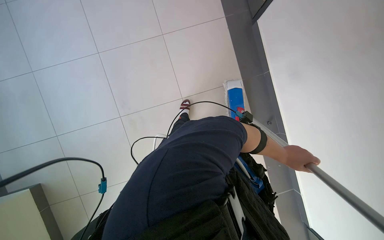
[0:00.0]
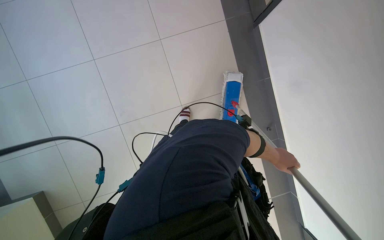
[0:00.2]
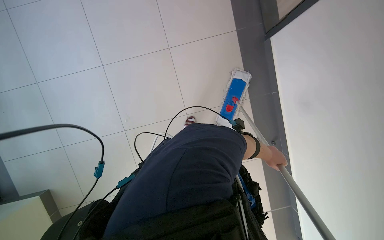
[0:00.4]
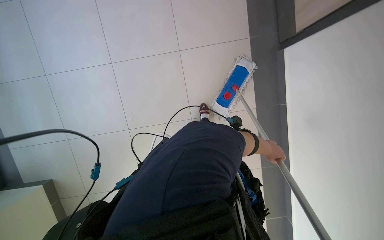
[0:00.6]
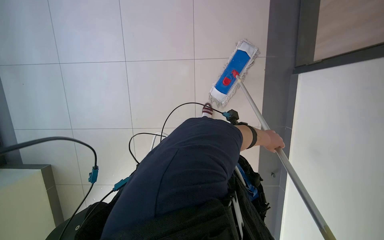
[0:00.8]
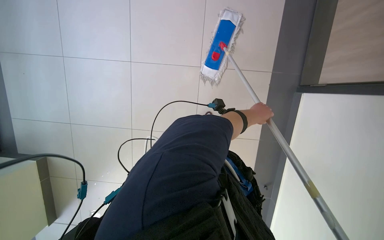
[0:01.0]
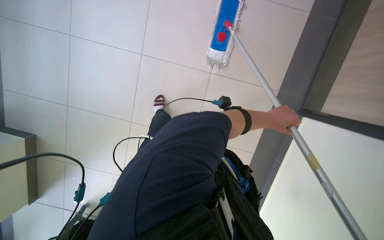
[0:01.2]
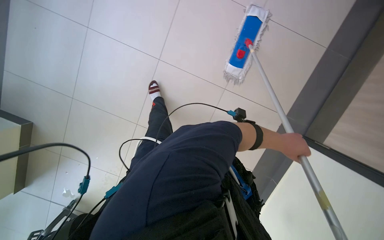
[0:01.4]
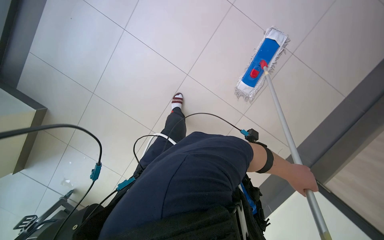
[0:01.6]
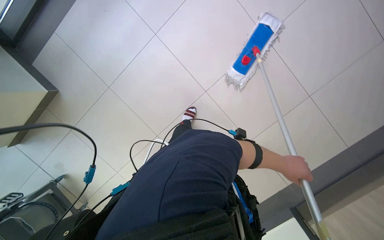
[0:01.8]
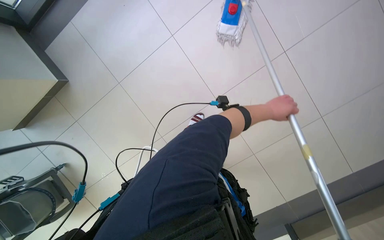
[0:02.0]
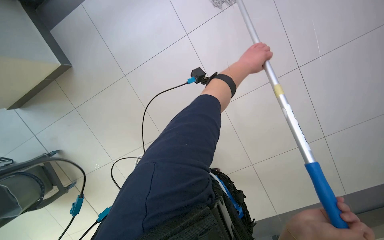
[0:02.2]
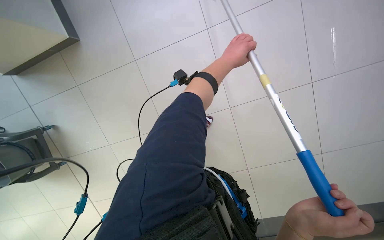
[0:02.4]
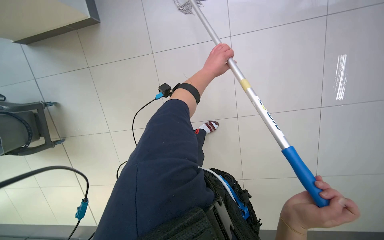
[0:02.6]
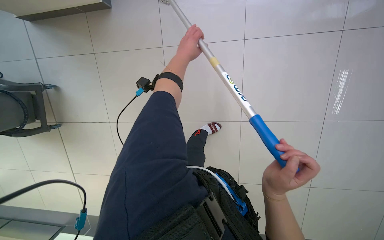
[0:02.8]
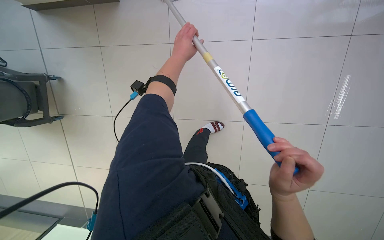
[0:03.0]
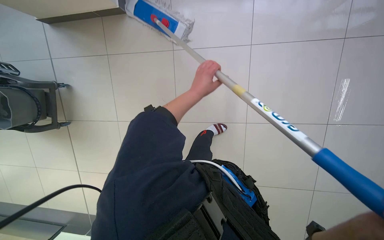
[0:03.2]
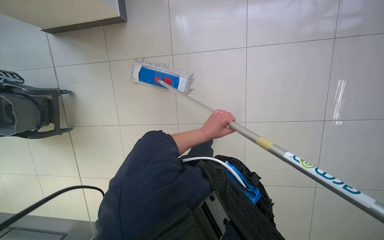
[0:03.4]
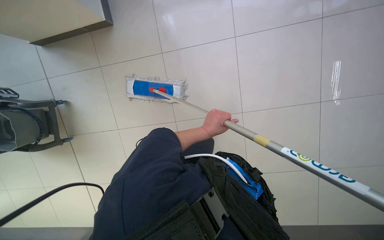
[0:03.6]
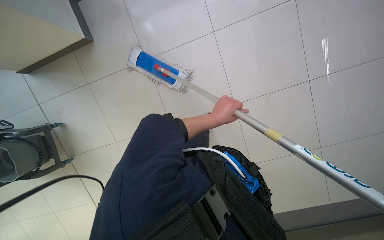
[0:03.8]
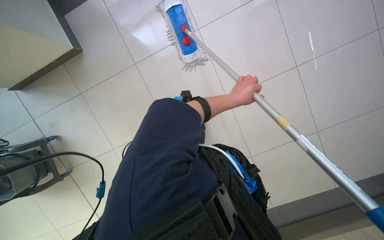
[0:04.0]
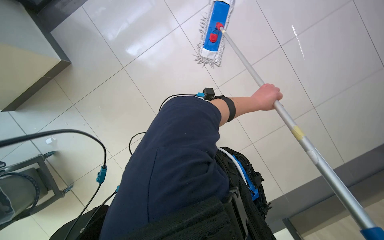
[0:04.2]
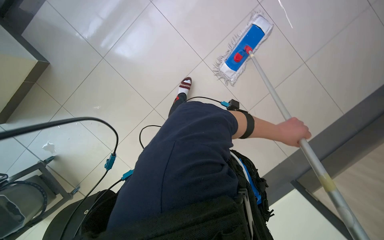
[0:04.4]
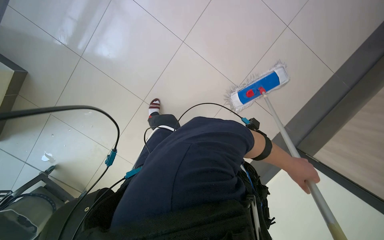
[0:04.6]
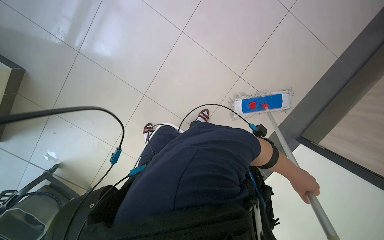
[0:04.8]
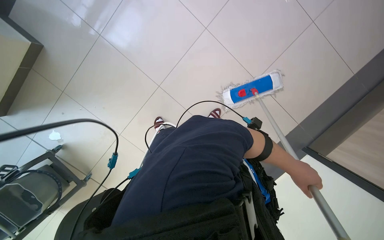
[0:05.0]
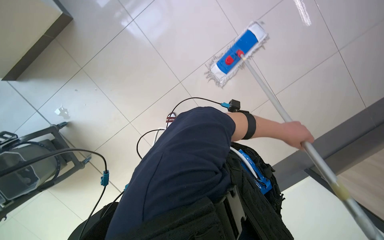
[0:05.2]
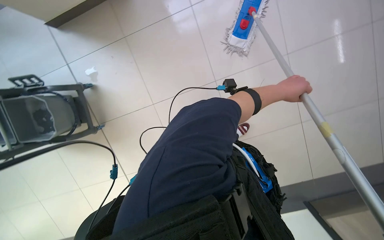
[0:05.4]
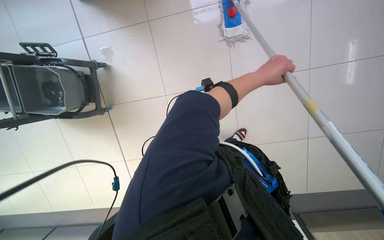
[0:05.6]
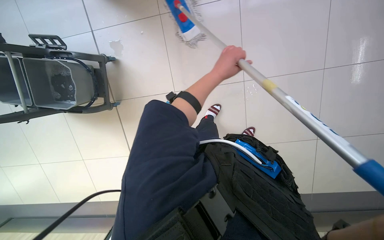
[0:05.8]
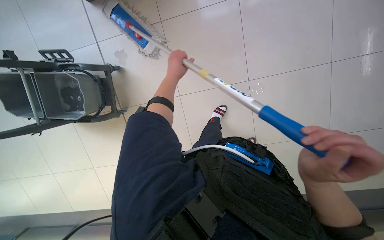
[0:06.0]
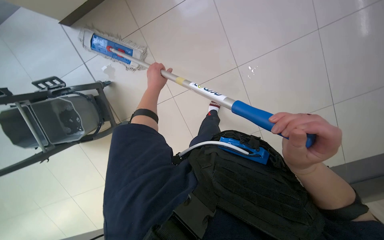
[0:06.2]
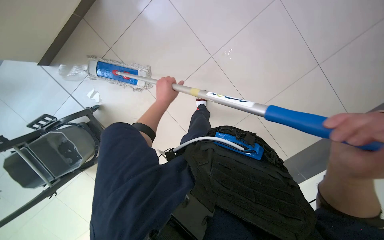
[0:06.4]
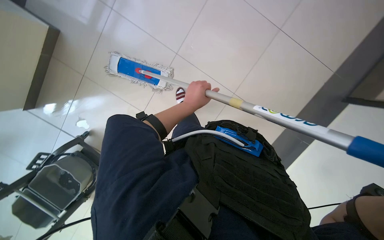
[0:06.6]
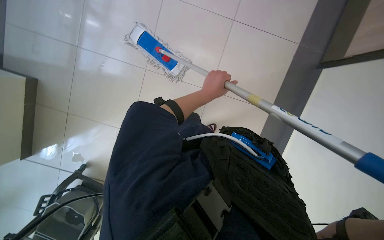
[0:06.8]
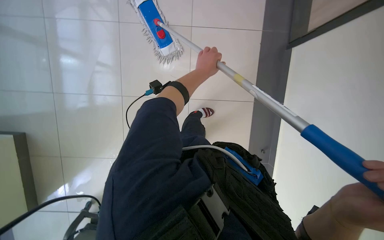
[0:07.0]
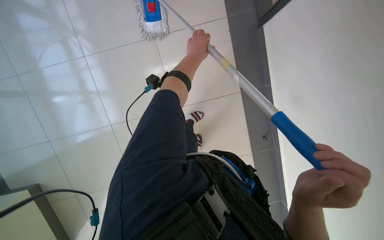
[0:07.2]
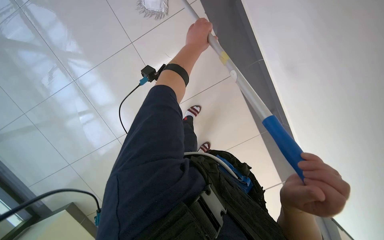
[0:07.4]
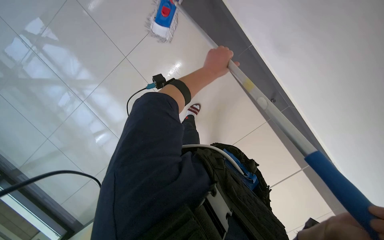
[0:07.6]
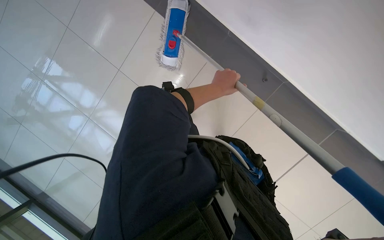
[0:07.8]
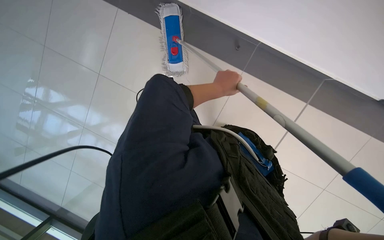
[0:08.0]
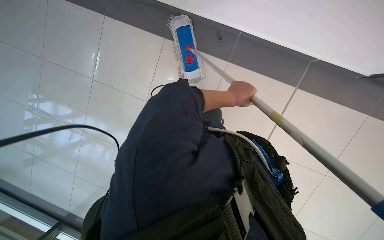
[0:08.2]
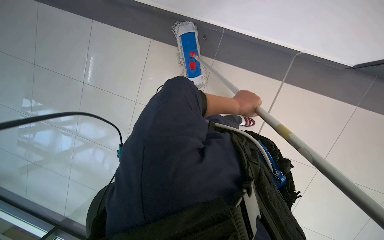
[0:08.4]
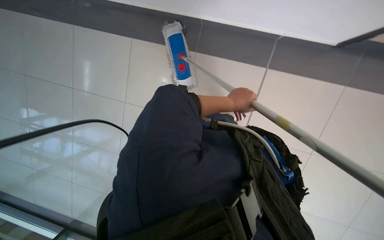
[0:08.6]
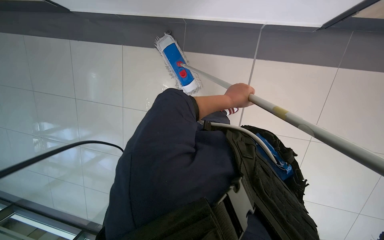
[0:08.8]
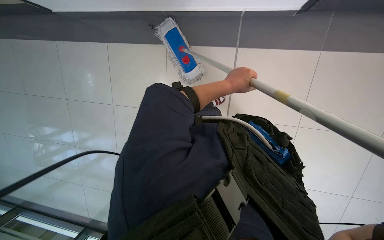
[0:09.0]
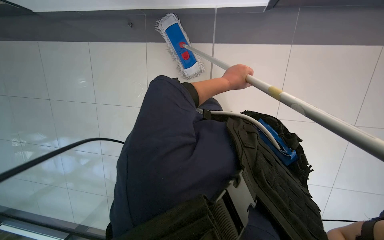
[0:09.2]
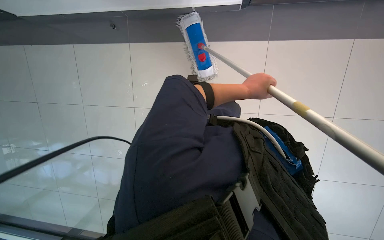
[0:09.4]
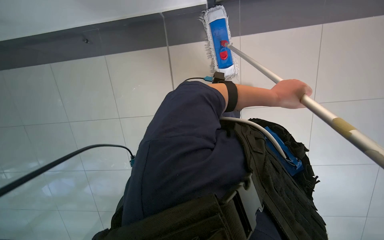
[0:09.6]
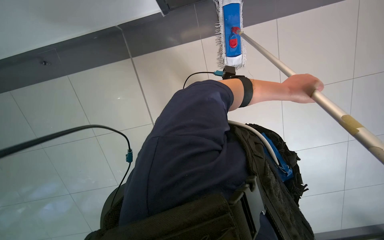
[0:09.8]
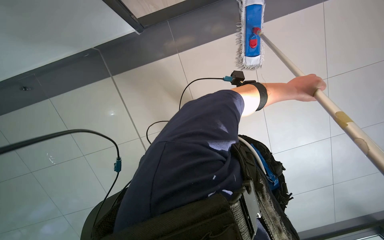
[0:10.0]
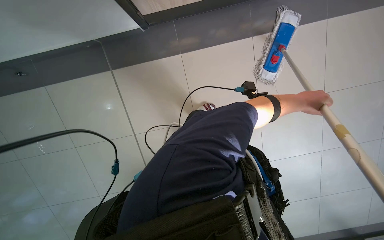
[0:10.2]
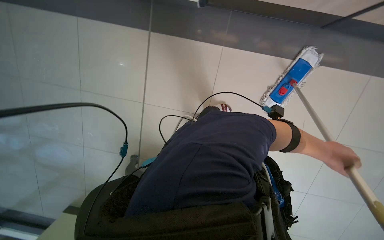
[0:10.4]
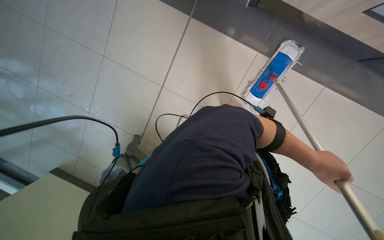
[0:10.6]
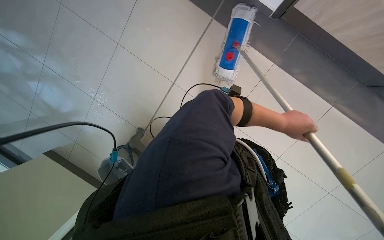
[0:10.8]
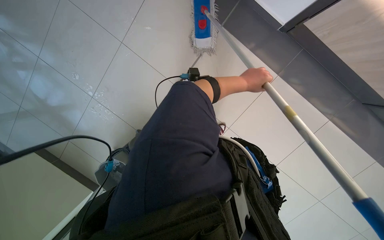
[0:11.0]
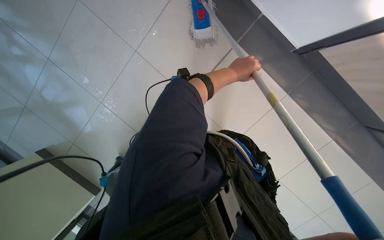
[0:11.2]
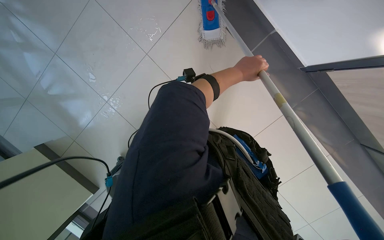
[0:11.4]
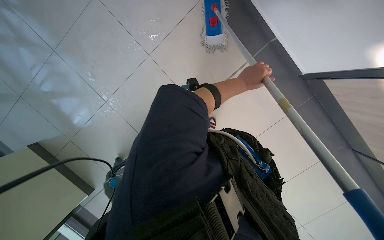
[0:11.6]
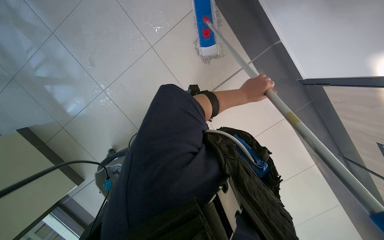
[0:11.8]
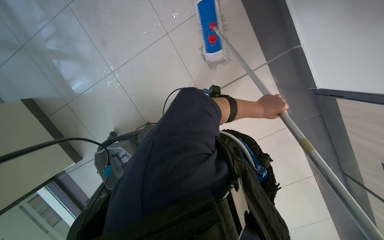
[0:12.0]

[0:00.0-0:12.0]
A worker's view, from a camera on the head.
Job: mopping floor.
The whole recording: Mopping tiled floor. The worker mops the tiled floor, occasionally moving the mop bucket and cleaning the mop head.
0:00.0 to 0:01.6: The head turns to the left by approximately 25 degrees. The left hand shifts approximately 10 cm nearer to the camera, and reaches some 25 cm up the picture, then returns.
0:01.6 to 0:03.0: The left hand goes some 40 cm up the picture, to the left and nearer to the camera.
0:03.0 to 0:04.4: The left hand is displaced to the right and down the picture by about 35 cm.
0:06.0 to 0:07.6: The wearer looks approximately 30 degrees further to the right.
0:07.6 to 0:09.0: The camera is aimed about 15 degrees further to the left. The left hand moves down the picture, some 10 cm.

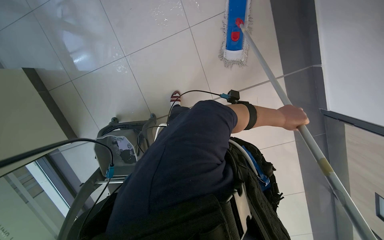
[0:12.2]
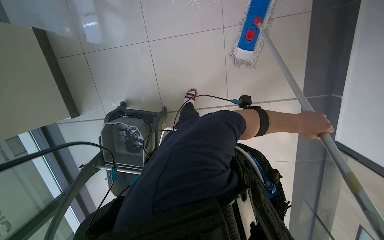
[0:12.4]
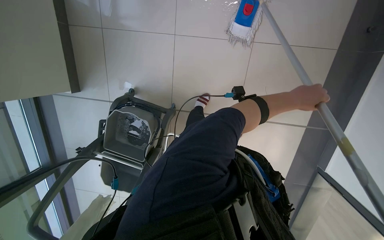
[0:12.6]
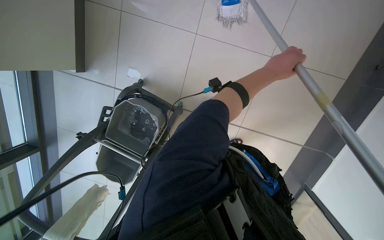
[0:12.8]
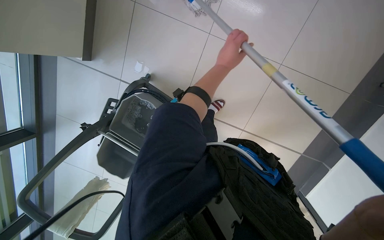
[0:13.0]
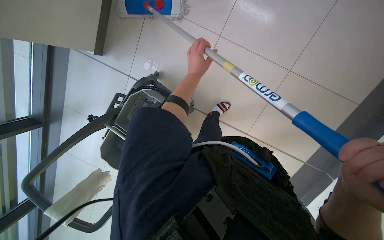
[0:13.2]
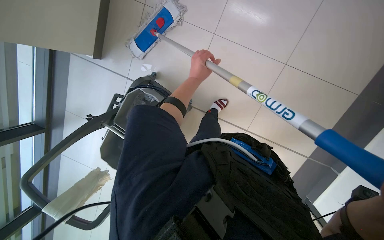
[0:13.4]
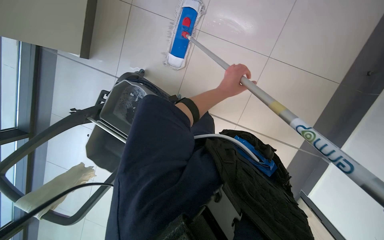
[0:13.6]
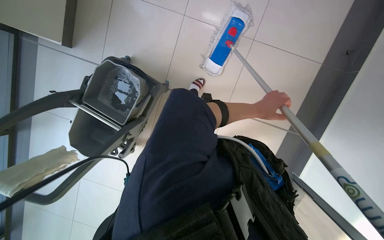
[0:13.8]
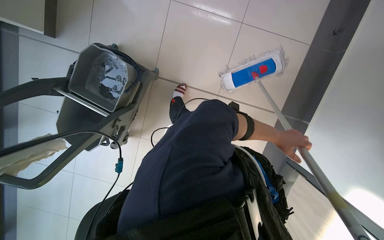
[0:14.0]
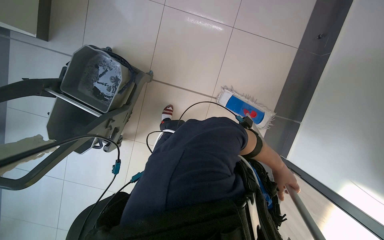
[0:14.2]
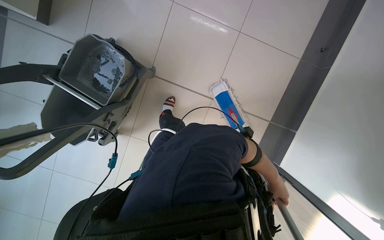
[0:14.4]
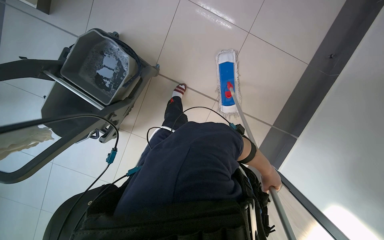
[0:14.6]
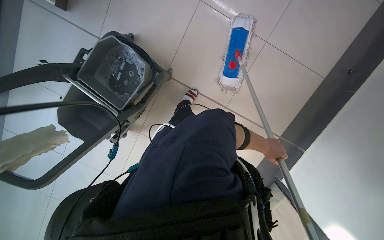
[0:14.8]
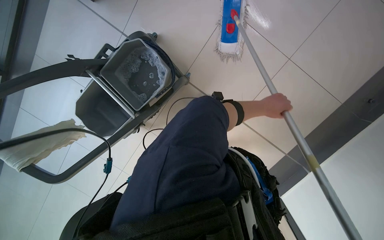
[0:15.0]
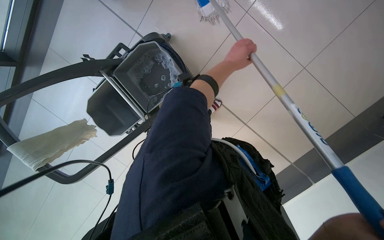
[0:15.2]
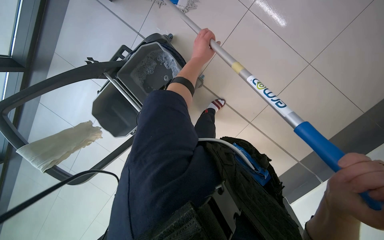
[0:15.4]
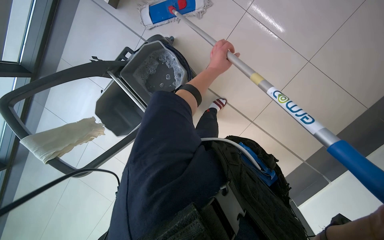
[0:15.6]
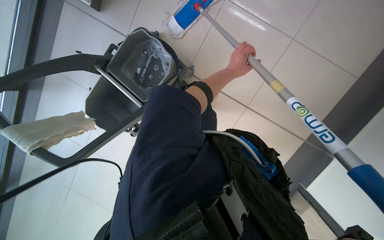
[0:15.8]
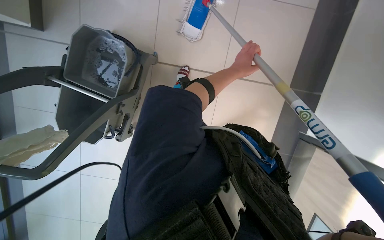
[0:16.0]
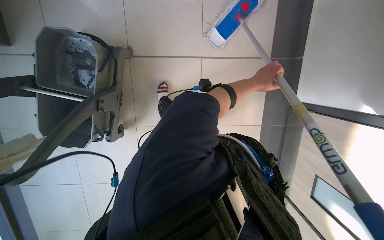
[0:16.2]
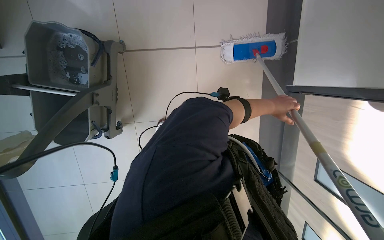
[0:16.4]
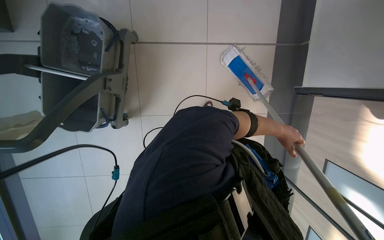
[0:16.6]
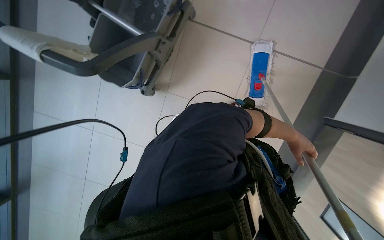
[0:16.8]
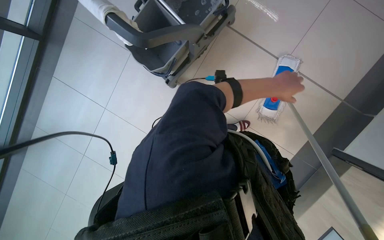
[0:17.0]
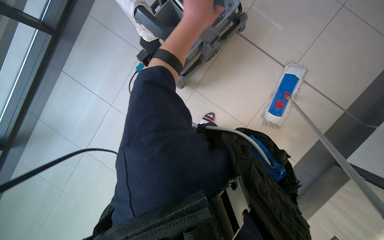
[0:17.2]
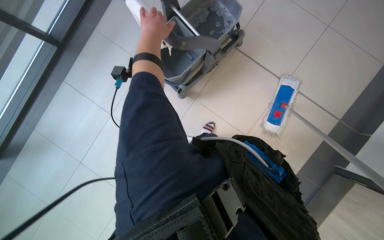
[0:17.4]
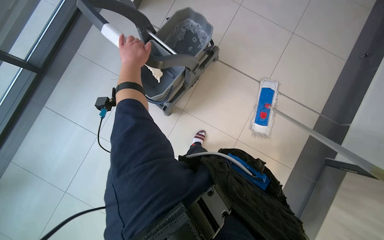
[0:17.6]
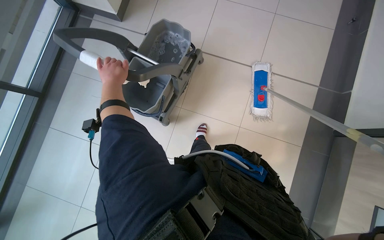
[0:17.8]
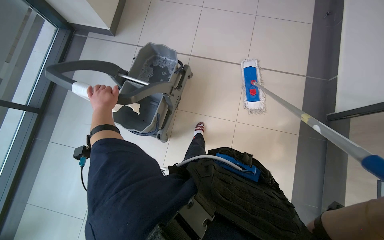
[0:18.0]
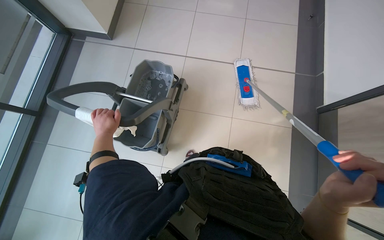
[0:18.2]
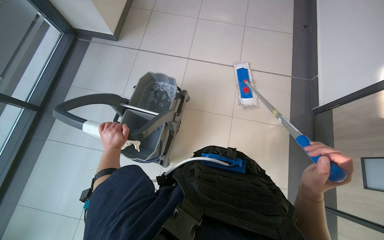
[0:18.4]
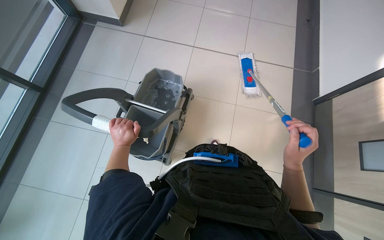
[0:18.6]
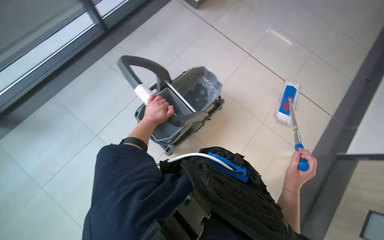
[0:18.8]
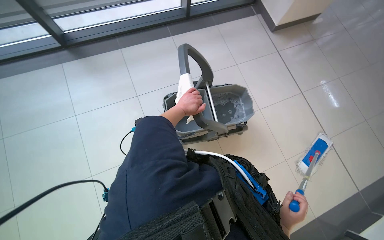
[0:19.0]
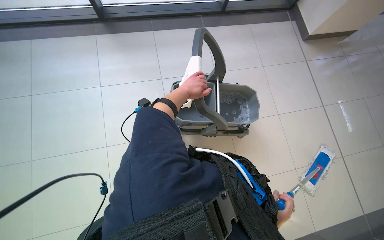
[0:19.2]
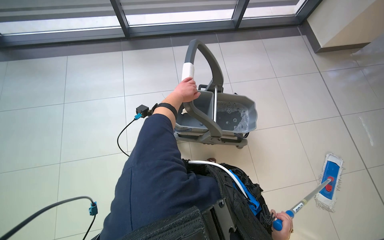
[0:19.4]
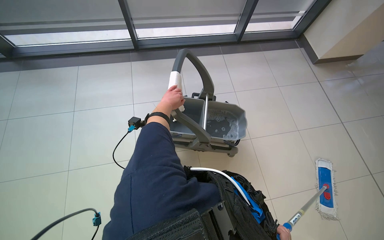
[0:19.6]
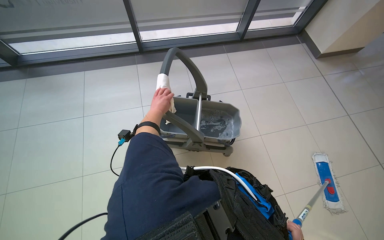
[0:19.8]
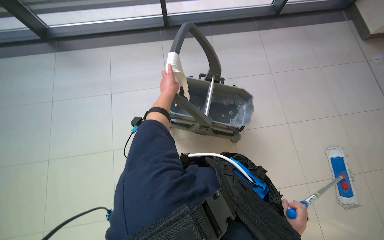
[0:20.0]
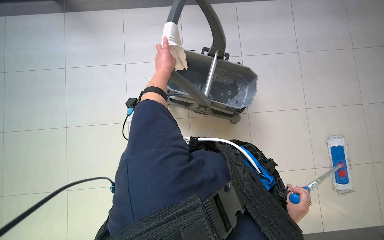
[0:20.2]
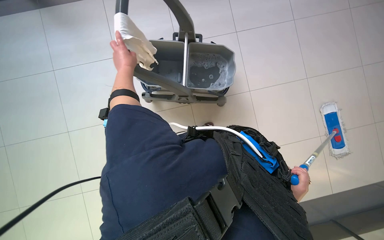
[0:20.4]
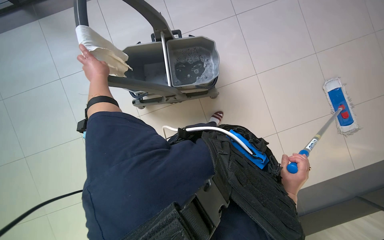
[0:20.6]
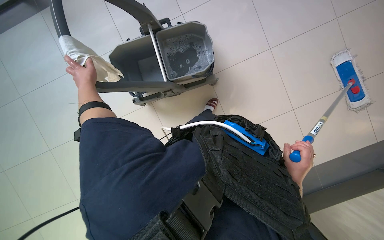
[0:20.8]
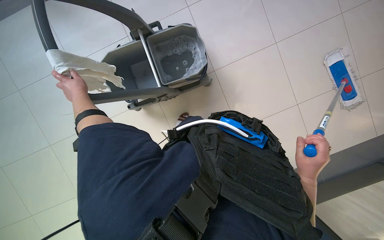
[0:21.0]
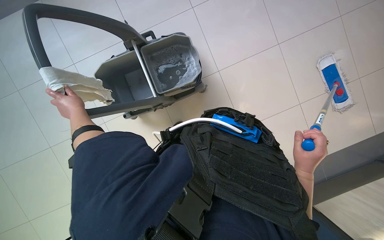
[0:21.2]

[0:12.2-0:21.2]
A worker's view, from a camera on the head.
Job: mopping floor.
The whole recording: Mopping tiled floor. The worker mops the tiled floor, occasionally moving the mop bucket and cleaning the mop head.
0:13.8 to 0:15.2: The left hand goes some 40 cm up the picture and to the left.
0:15.2 to 0:16.6: The camera is carried approximately 50 cm.
0:16.6 to 0:18.2: The view tilts approximately 20 degrees upward.
0:18.2 to 0:19.8: The head rotates approximately 45 degrees to the left.
0:19.8 to 0:21.2: The camera pitches downward, by roughly 20 degrees. The scene rotates counterclockwise by some 25 degrees. The left hand is displaced to the left by approximately 10 cm.
